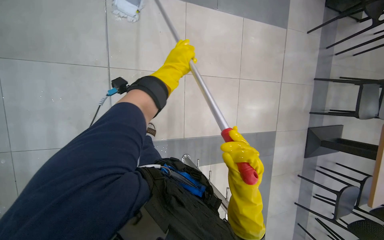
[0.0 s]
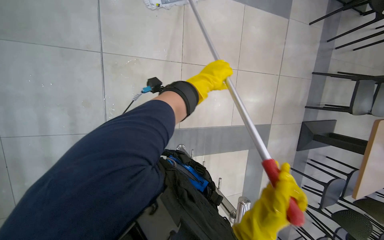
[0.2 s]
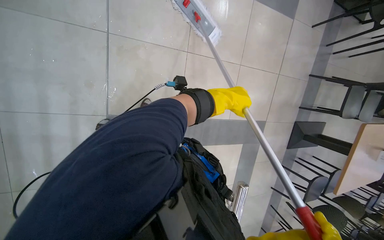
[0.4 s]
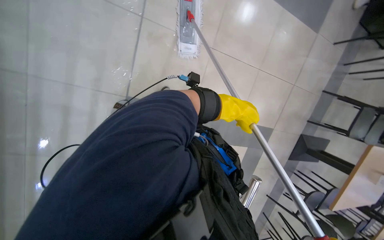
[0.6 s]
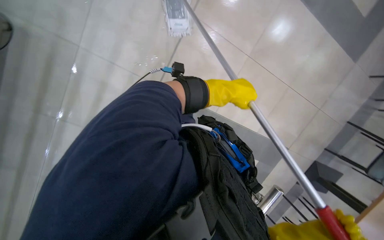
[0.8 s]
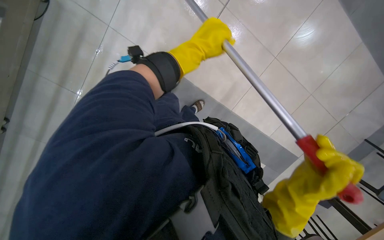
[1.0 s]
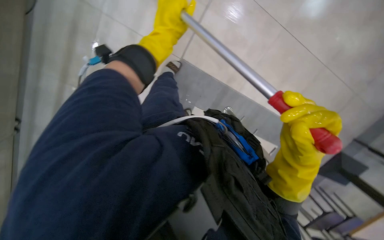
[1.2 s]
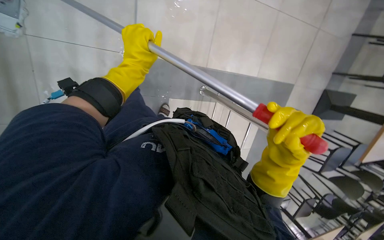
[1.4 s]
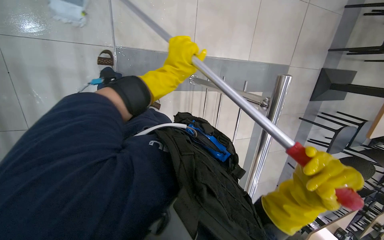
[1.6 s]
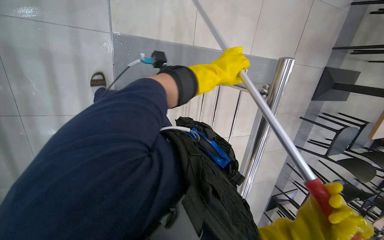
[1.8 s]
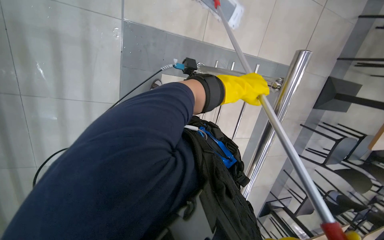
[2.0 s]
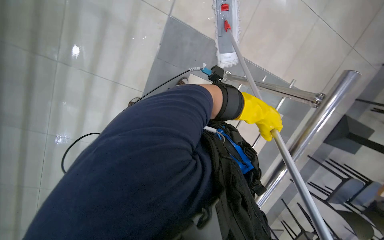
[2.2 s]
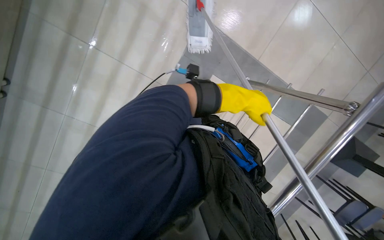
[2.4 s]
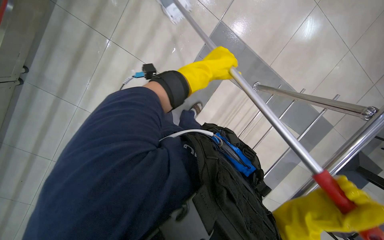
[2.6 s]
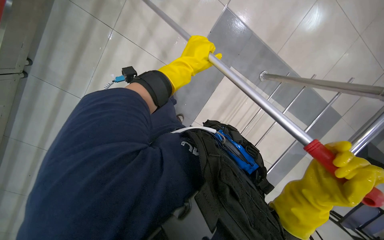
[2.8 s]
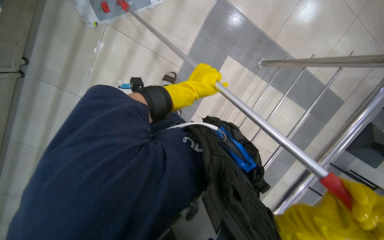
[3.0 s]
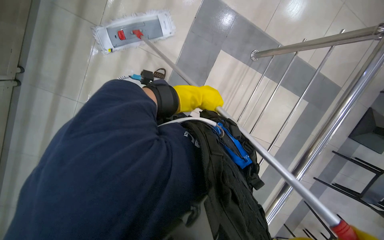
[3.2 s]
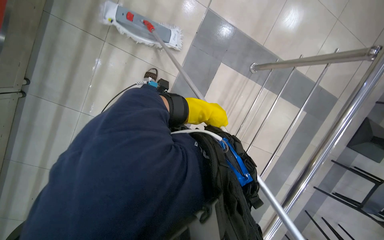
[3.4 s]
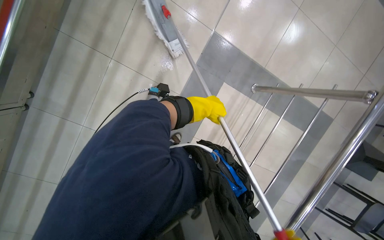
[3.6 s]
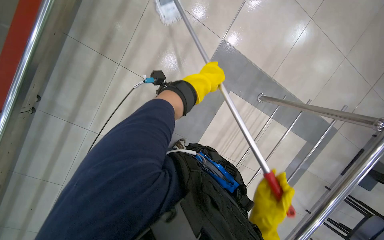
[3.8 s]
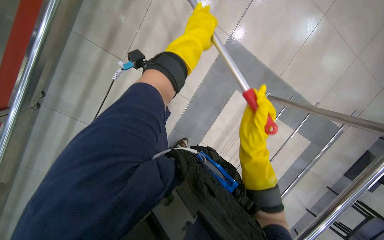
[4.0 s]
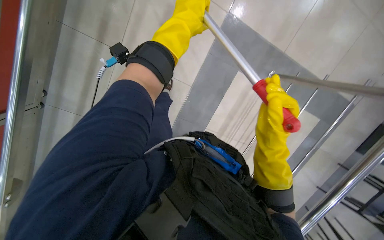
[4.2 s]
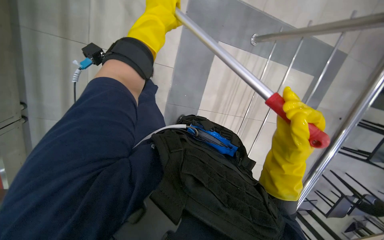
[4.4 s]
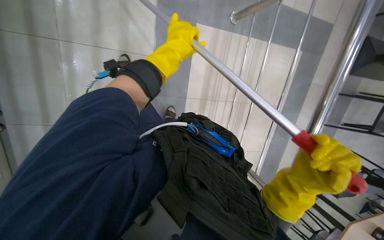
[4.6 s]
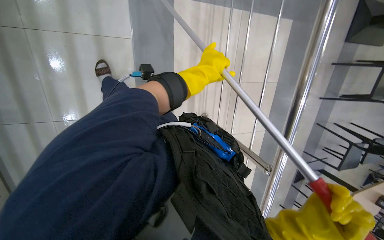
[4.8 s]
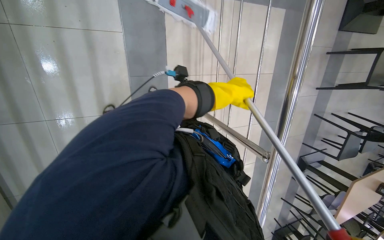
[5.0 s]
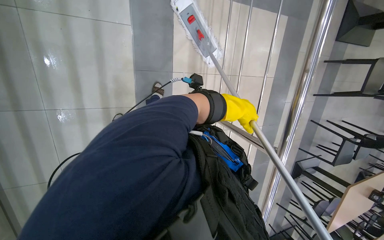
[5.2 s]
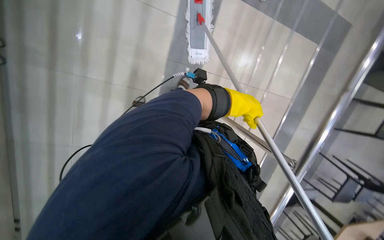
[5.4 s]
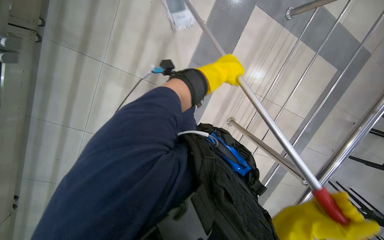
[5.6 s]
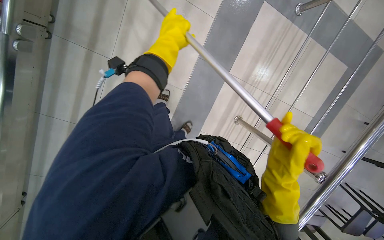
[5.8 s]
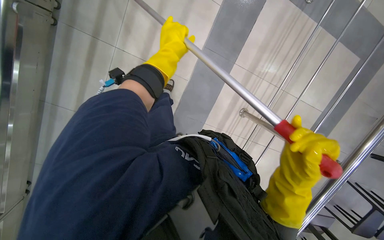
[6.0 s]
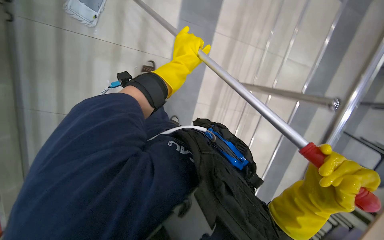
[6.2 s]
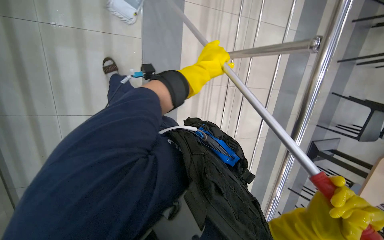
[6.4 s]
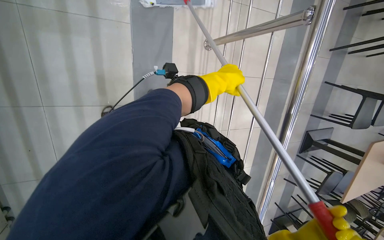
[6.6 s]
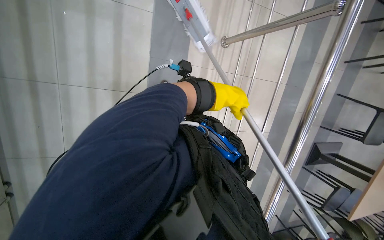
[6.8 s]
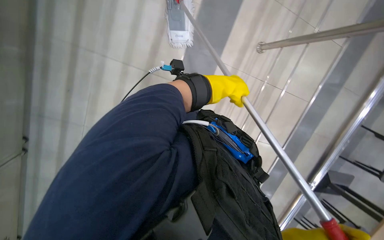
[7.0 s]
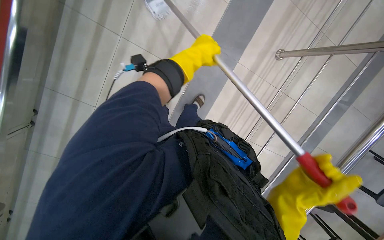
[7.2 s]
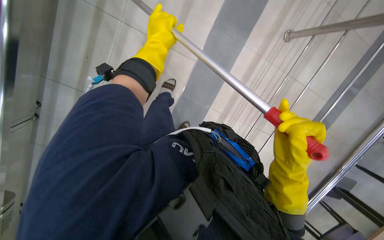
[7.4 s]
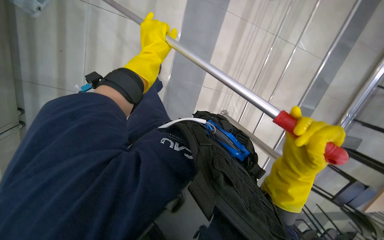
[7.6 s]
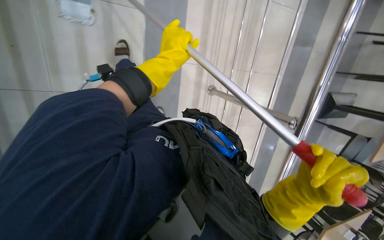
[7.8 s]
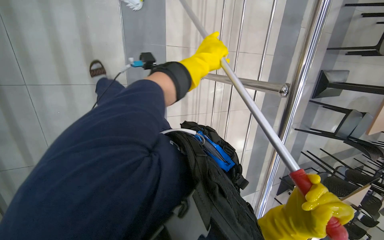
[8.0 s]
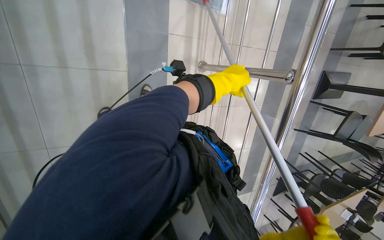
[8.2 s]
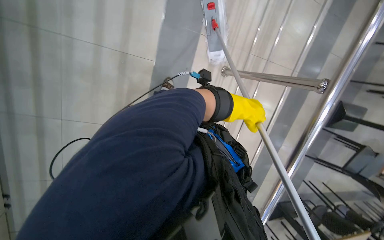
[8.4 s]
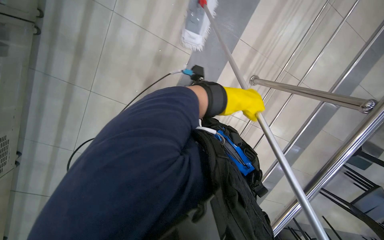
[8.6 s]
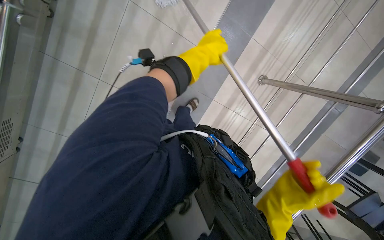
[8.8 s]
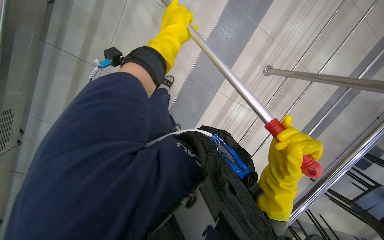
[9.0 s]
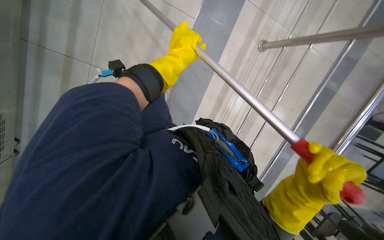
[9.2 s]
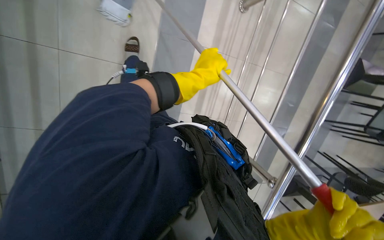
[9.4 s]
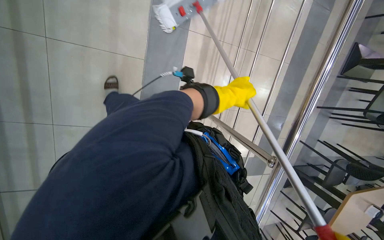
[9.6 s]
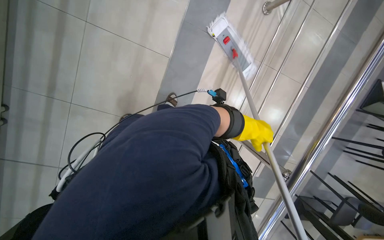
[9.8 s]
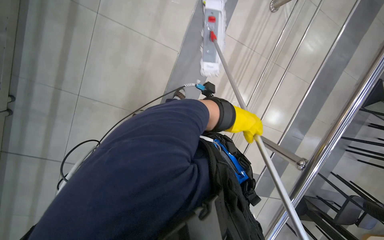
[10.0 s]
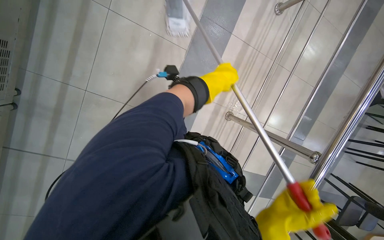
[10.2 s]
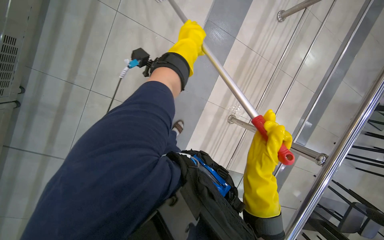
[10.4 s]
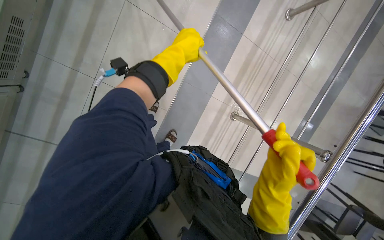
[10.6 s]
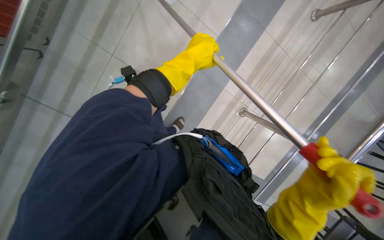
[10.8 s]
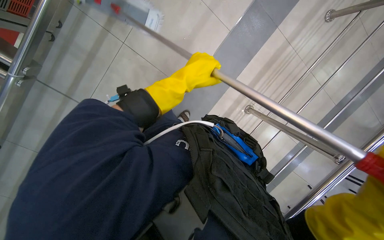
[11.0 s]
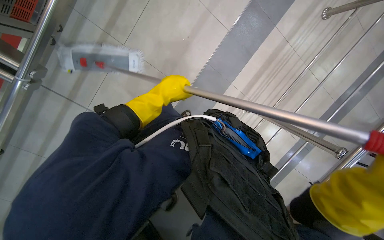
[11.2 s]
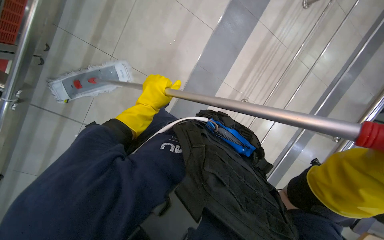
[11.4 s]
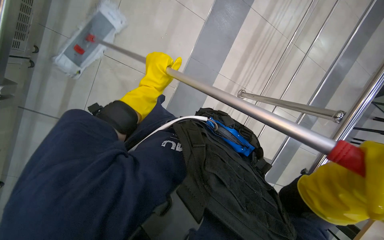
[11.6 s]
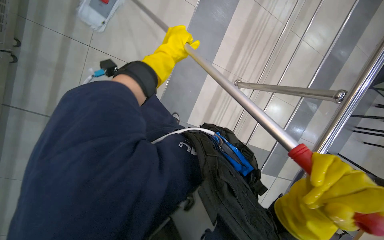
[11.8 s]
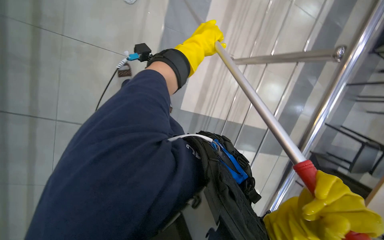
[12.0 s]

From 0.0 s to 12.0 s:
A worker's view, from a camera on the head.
Job: mopping floor.
The whole recording: Mopping cafeteria floor. The worker mops the cafeteria floor with a flat mop.
From 0.0 s to 1.6 s: The view tips downward by approximately 15 degrees.
From 1.6 s to 3.0 s: The left hand goes to the right and returns, about 15 cm each way.
From 3.0 s to 4.4 s: The left hand shifts some 30 cm up the picture.
From 4.4 s to 6.0 s: The head travels about 40 cm.
From 7.6 s to 9.0 s: The head travels some 60 cm.
From 9.0 s to 10.4 s: The left hand moves approximately 40 cm to the right and comes back.
From 10.4 s to 12.0 s: The left hand goes down the picture and returns, approximately 25 cm each way.

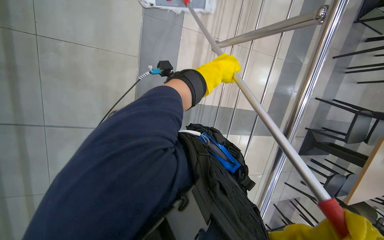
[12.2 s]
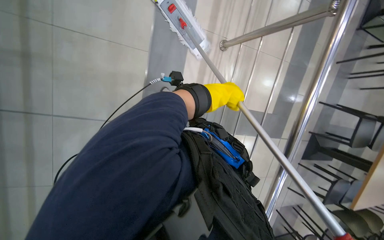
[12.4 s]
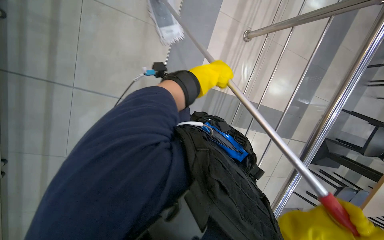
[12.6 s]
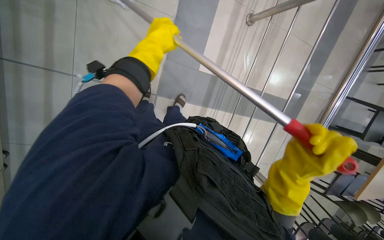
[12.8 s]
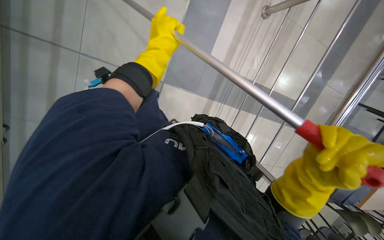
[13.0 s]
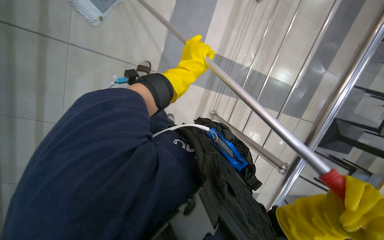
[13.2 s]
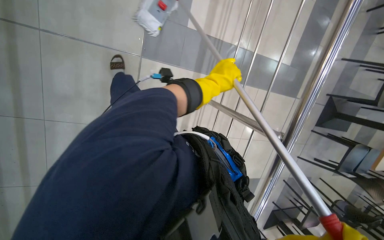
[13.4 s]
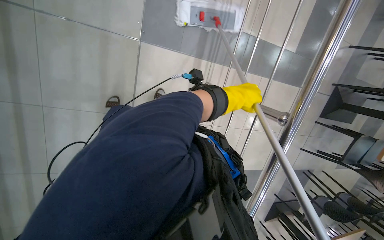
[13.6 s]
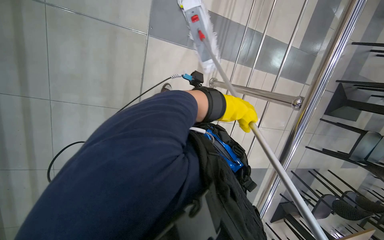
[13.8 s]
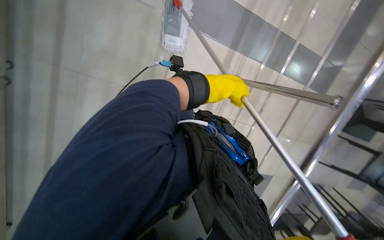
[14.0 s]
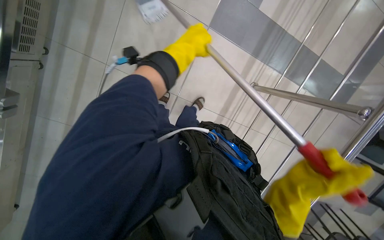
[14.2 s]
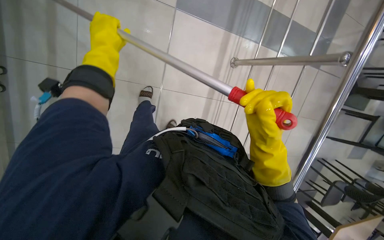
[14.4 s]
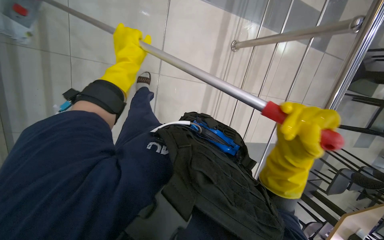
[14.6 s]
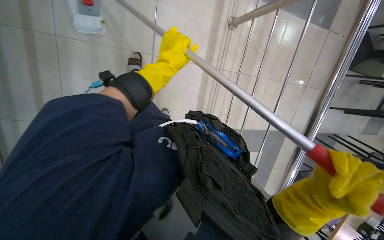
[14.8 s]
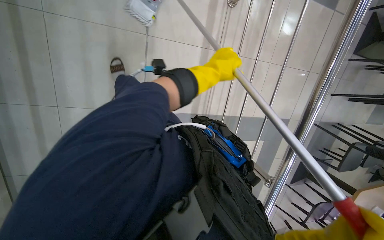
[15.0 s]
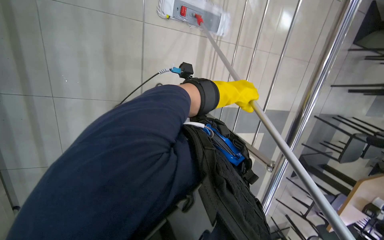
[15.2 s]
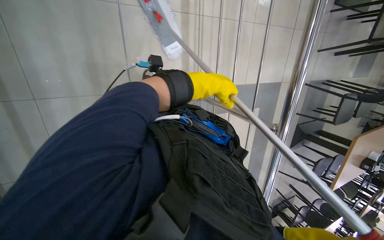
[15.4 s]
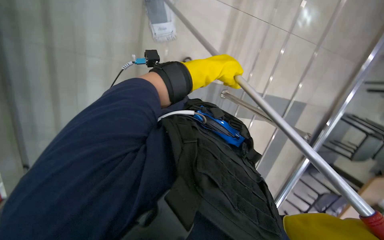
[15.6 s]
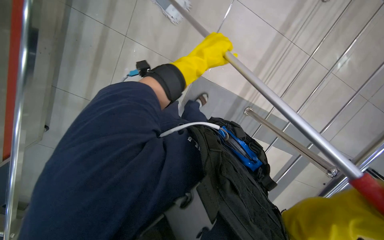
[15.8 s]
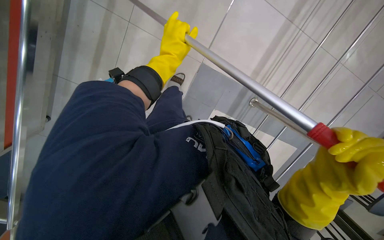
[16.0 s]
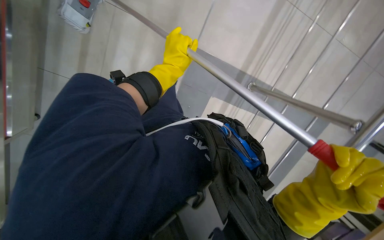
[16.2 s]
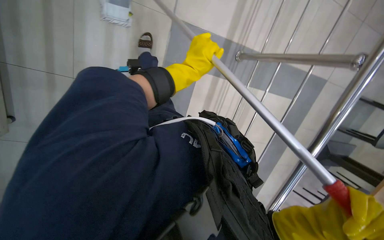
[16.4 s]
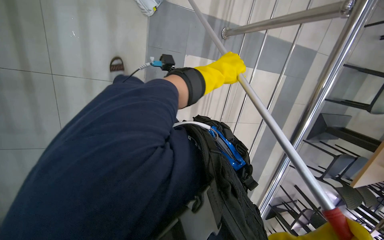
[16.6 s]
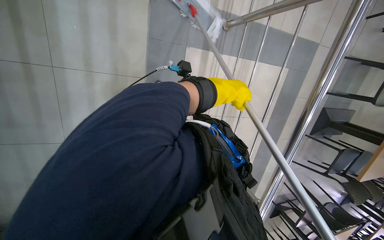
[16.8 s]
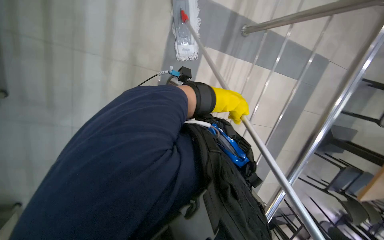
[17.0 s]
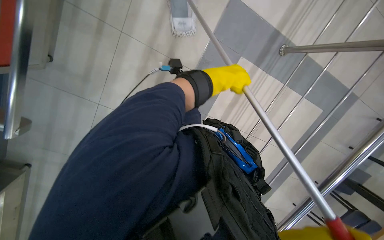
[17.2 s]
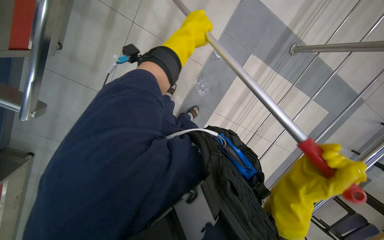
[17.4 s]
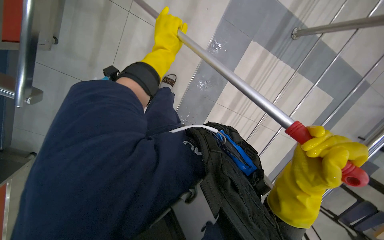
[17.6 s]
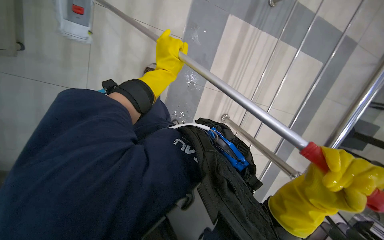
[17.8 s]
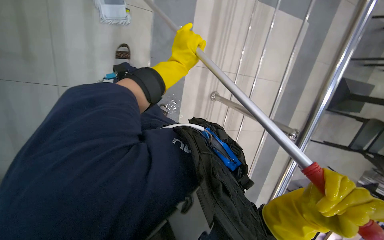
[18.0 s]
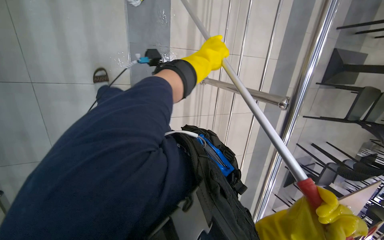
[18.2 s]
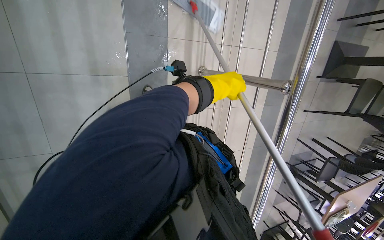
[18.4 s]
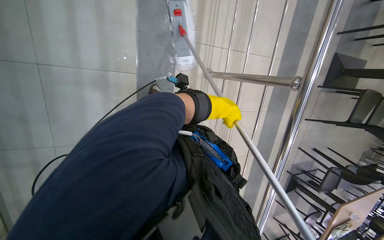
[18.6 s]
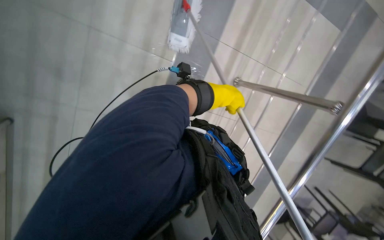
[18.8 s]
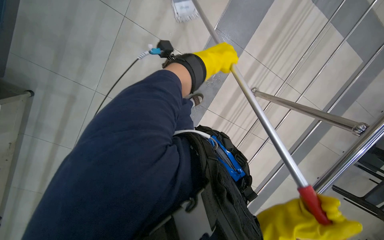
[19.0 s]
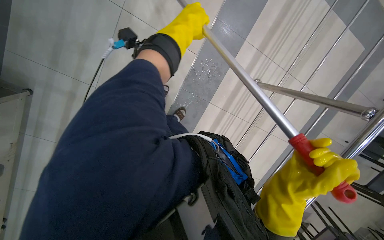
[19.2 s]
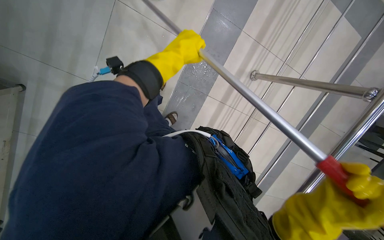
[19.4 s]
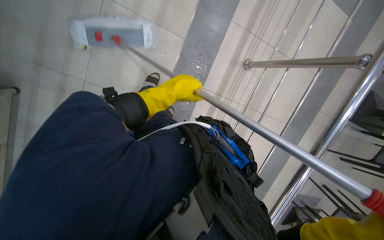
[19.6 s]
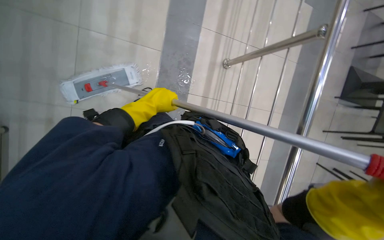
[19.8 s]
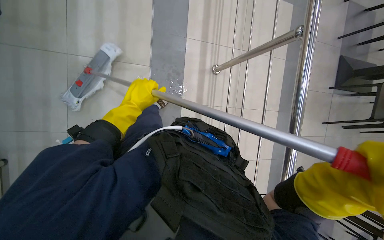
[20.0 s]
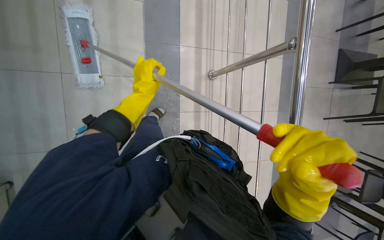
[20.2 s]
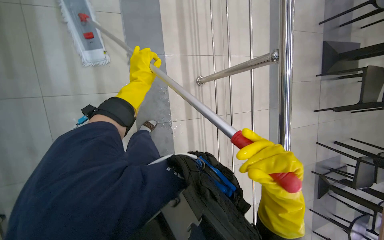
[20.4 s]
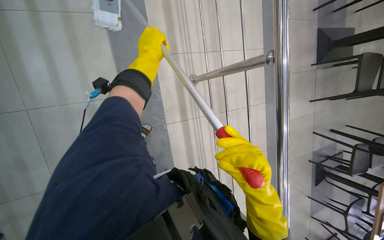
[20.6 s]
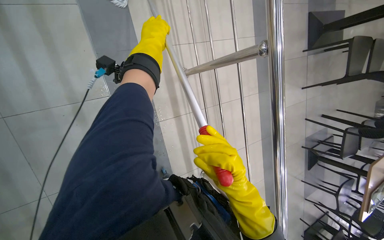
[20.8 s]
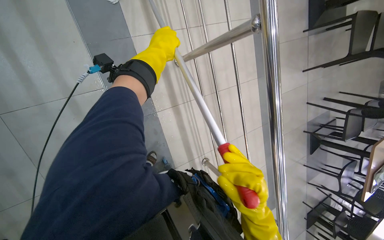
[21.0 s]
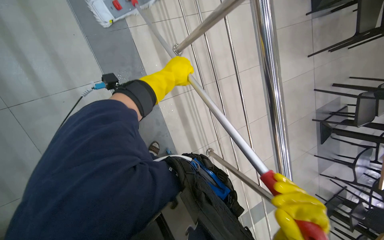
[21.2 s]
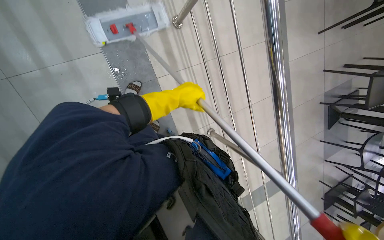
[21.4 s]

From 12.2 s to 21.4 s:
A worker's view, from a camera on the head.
Job: mopping floor.
The whole recording: Mopping cafeteria floor. The worker mops the cafeteria floor with a flat mop.
From 12.2 s to 13.8 s: The wearer moves some 40 cm.
From 13.8 s to 15.2 s: The wearer moves some 40 cm.
From 15.2 s to 16.8 s: The view tips downward by some 20 degrees. The scene rotates counterclockwise by roughly 25 degrees.
From 19.8 s to 21.4 s: The camera is carried approximately 80 cm. The wearer looks approximately 15 degrees further downward.
